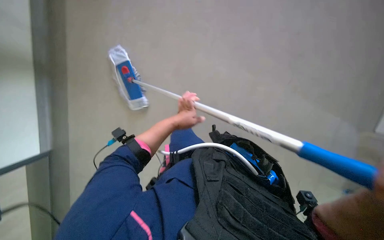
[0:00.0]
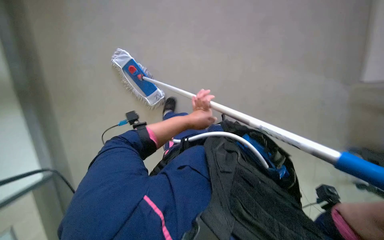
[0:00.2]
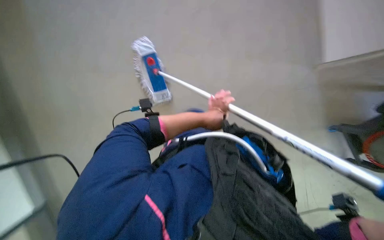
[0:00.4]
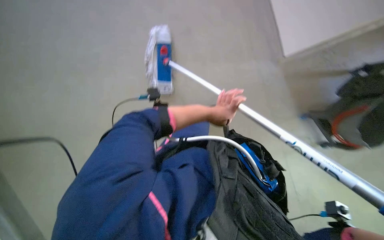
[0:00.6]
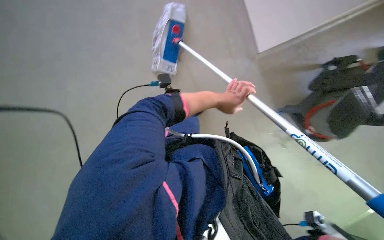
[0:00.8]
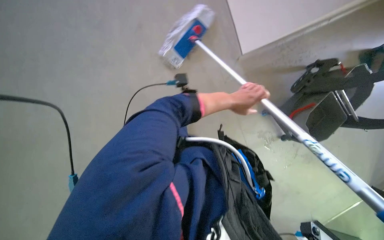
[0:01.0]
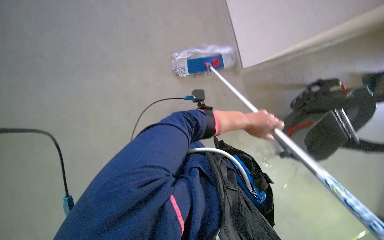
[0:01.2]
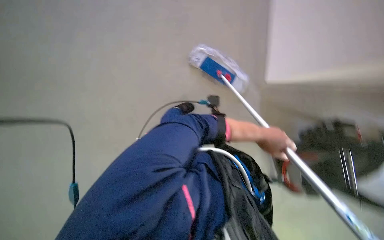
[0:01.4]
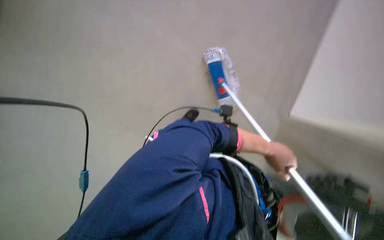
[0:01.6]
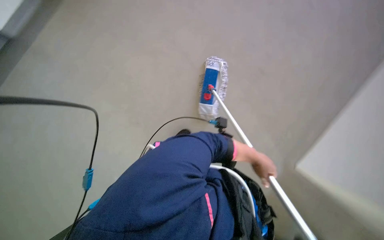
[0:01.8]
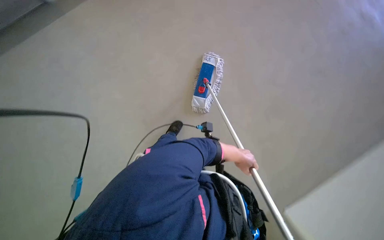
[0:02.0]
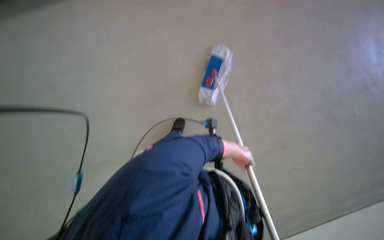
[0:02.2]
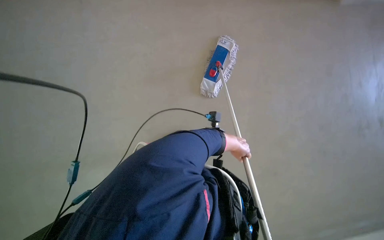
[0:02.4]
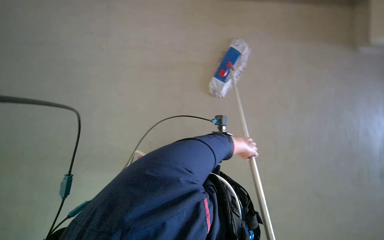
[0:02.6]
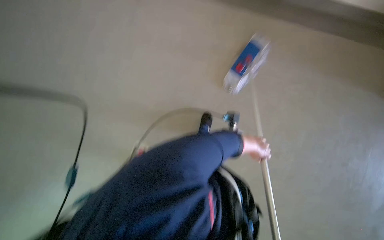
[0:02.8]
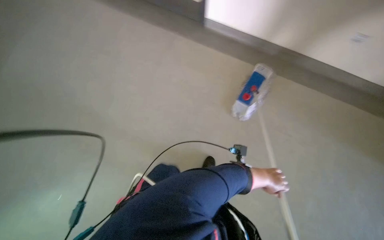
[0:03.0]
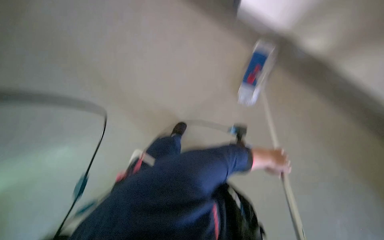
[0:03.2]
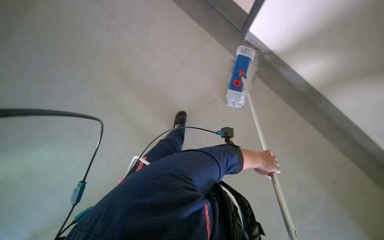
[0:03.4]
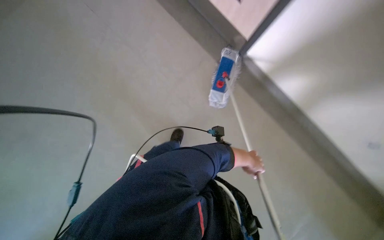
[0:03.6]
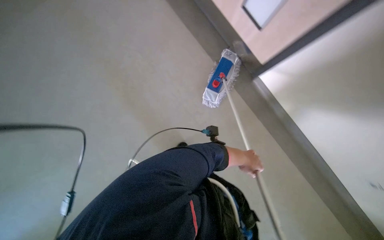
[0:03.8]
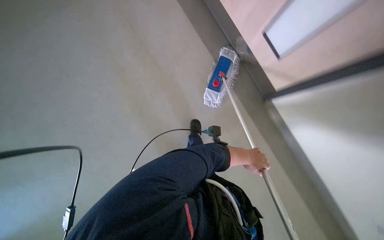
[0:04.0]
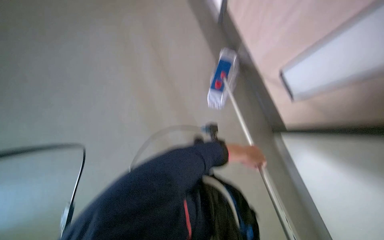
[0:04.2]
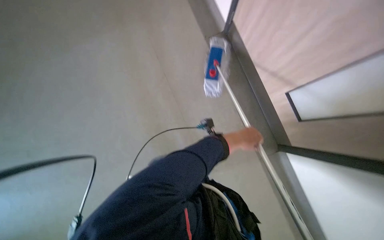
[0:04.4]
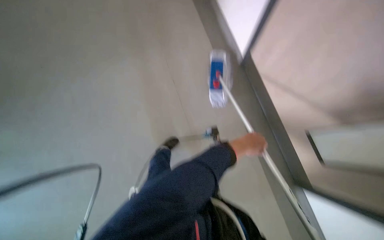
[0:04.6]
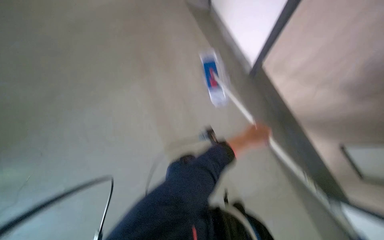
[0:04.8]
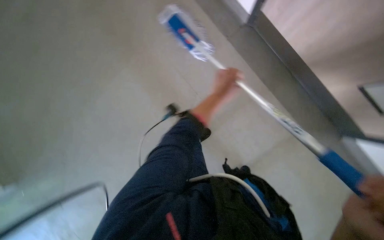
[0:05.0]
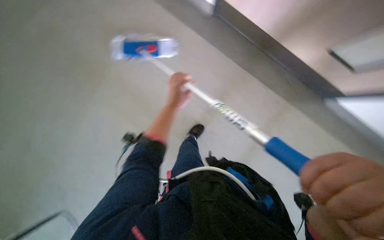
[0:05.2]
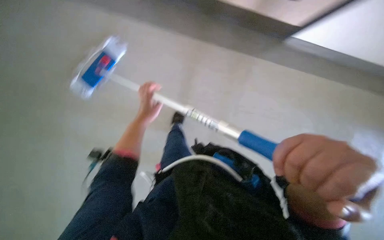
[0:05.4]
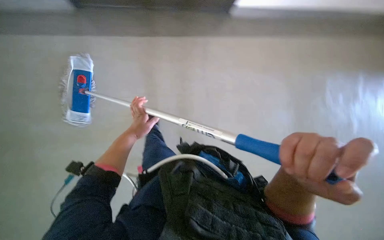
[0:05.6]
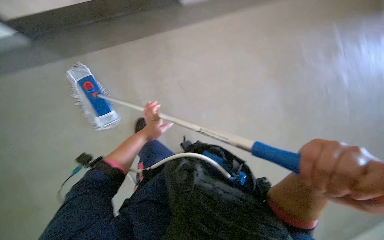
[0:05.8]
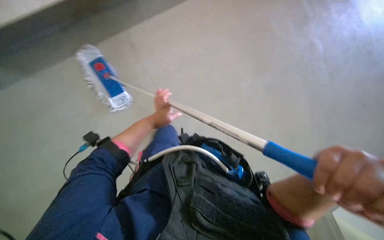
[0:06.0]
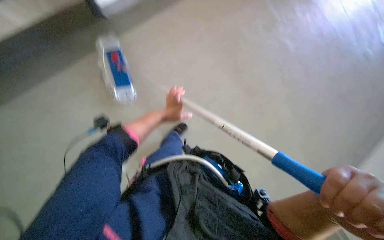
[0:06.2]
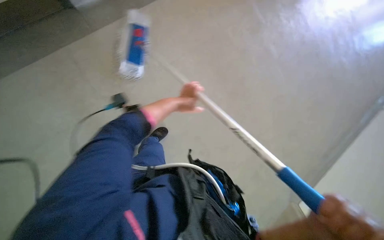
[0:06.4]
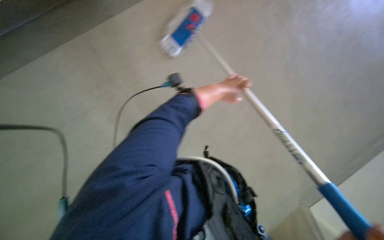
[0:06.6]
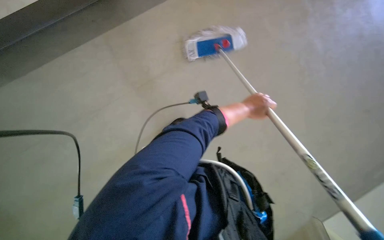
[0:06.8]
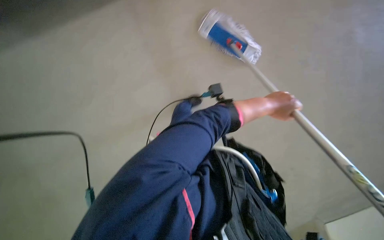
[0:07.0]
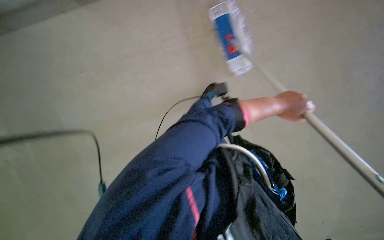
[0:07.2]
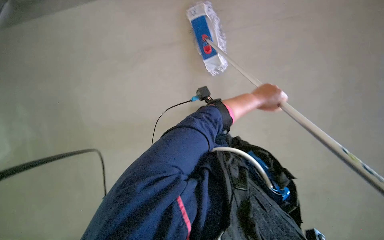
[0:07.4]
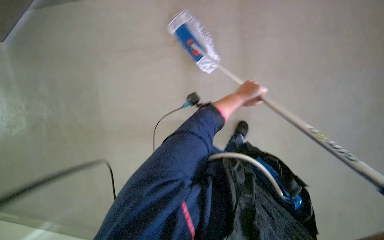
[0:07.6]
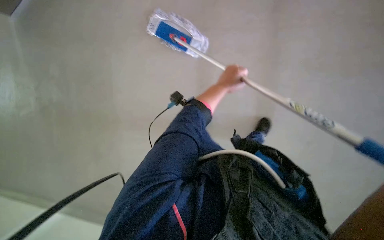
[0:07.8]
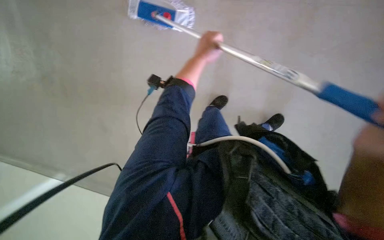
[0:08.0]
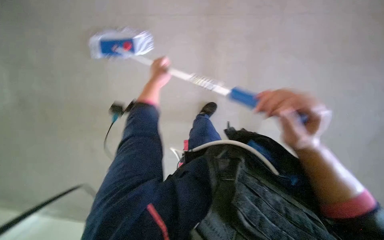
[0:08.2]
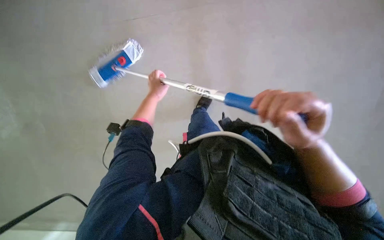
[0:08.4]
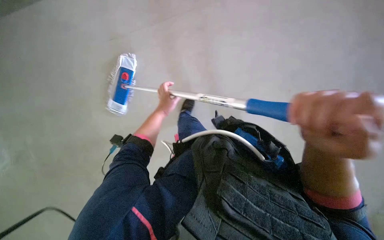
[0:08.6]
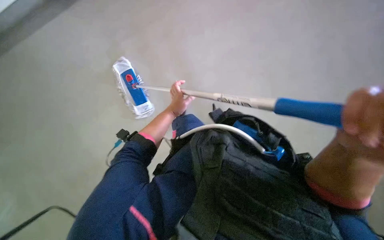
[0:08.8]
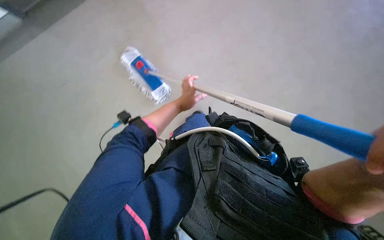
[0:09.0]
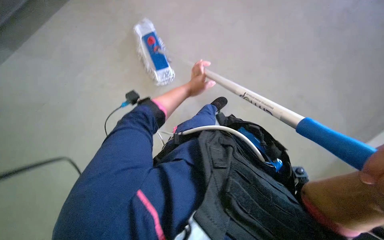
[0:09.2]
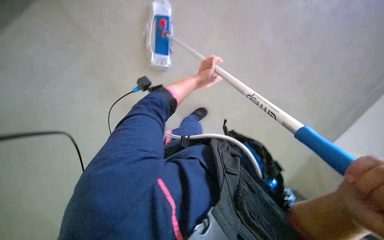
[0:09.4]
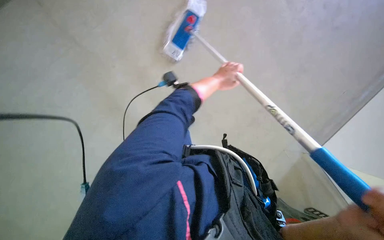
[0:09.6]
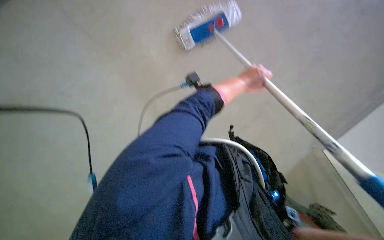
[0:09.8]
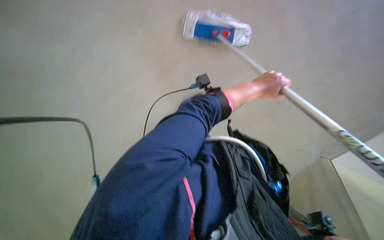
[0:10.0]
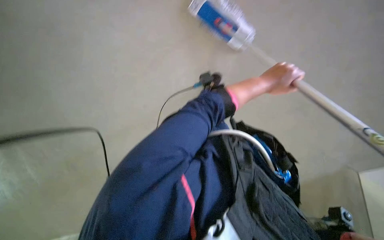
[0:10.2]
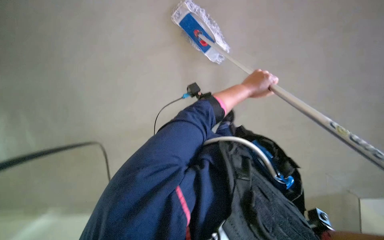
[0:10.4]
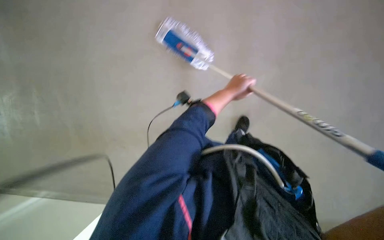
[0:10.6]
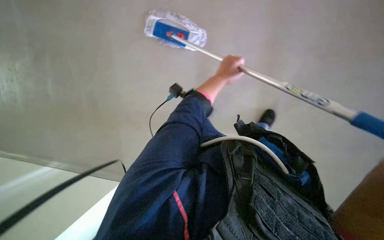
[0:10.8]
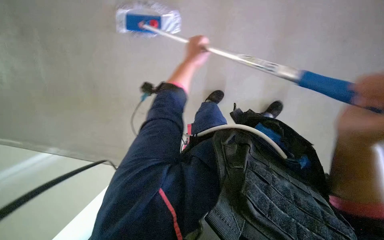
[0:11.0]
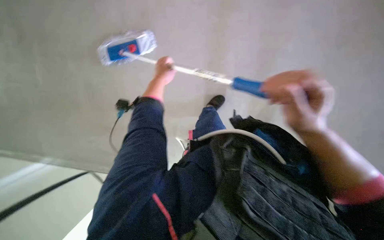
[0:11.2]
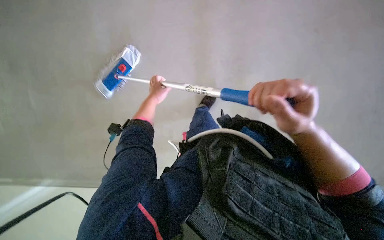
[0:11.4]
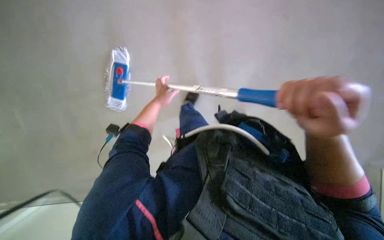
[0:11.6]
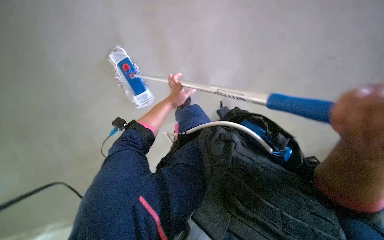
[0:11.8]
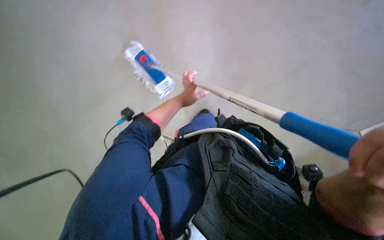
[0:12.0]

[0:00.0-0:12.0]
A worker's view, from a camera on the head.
Job: wiping surfaces.
The whole recording: Mopping floor. The worker is mopping the floor using a long-handled mop. .
0:01.6 to 0:03.0: The view tilts about 20 degrees downward. Everything in view rotates roughly 30 degrees clockwise.
0:03.0 to 0:04.4: The left hand moves up the picture, roughly 15 cm.
0:07.6 to 0:09.0: The wearer looks approximately 10 degrees further downward. Everything in view rotates about 25 degrees counterclockwise. The left hand travels to the left by approximately 10 cm.
0:09.0 to 0:10.4: The wearer looks some 15 degrees further downward. The left hand goes approximately 10 cm to the right.
0:10.4 to 0:12.0: The left hand goes roughly 15 cm farther from the camera and to the left.

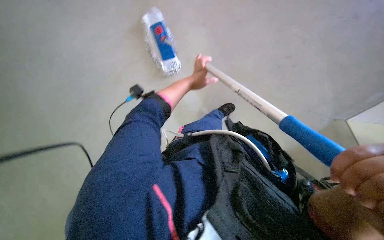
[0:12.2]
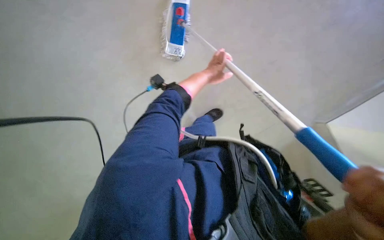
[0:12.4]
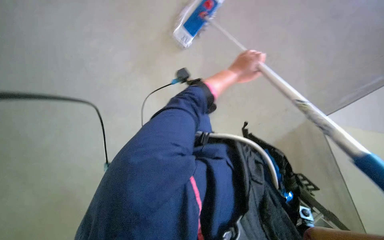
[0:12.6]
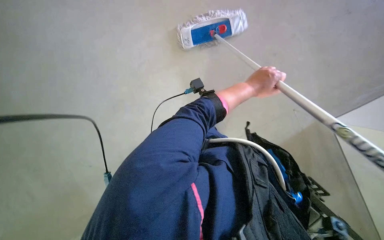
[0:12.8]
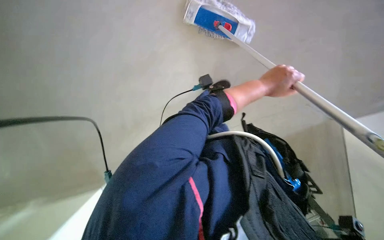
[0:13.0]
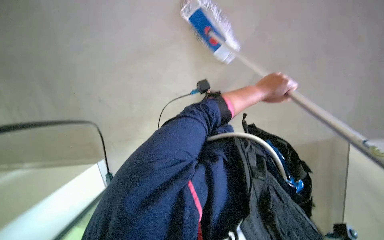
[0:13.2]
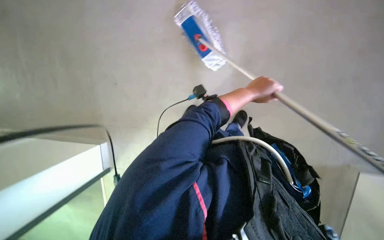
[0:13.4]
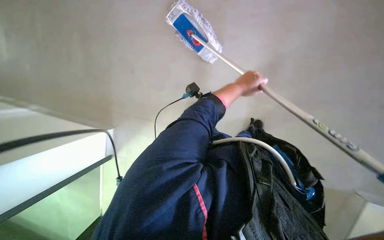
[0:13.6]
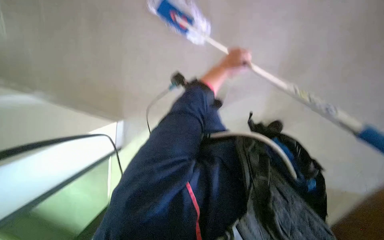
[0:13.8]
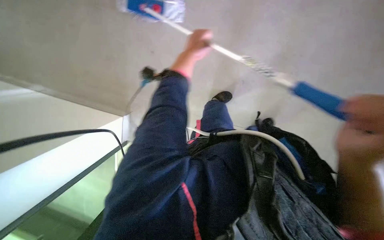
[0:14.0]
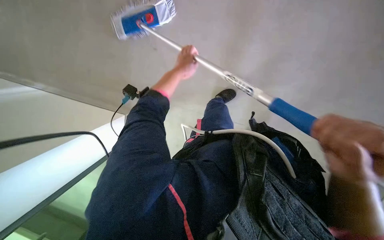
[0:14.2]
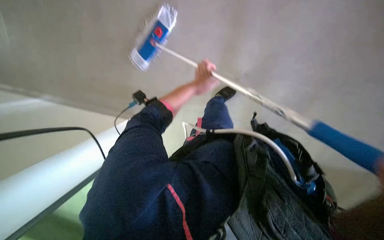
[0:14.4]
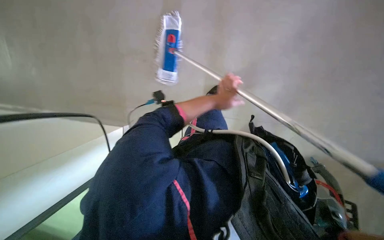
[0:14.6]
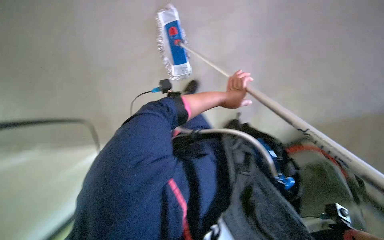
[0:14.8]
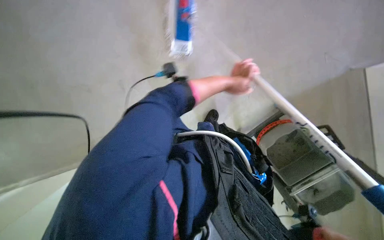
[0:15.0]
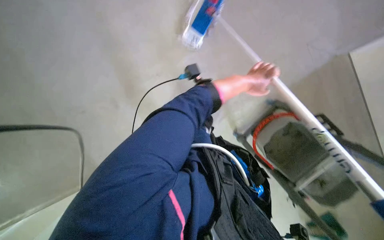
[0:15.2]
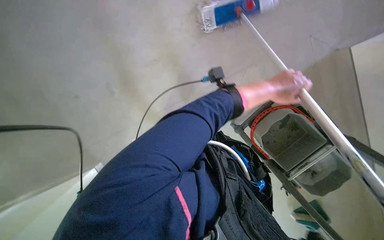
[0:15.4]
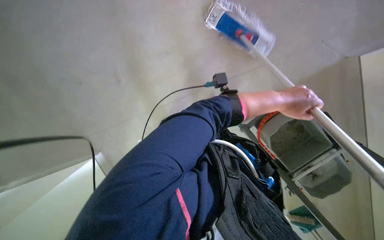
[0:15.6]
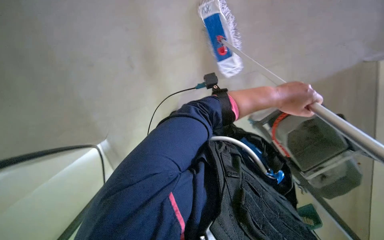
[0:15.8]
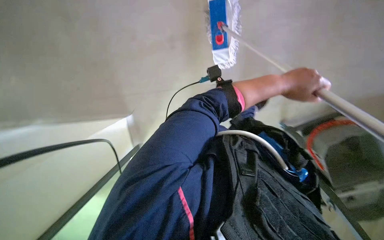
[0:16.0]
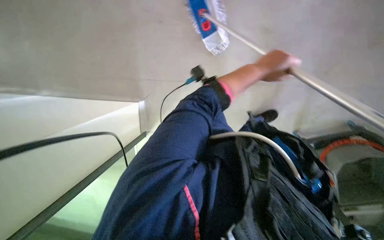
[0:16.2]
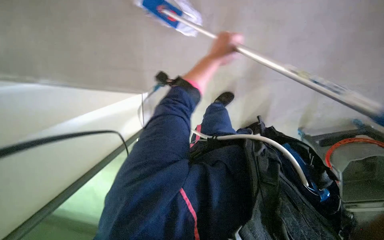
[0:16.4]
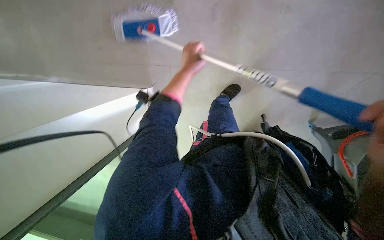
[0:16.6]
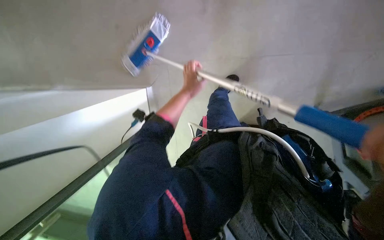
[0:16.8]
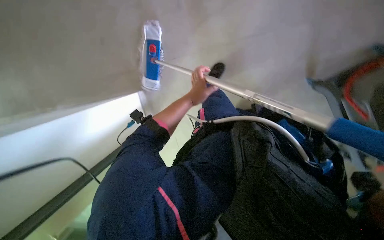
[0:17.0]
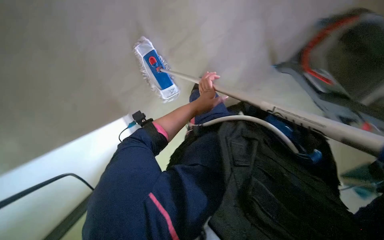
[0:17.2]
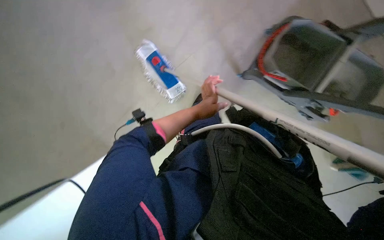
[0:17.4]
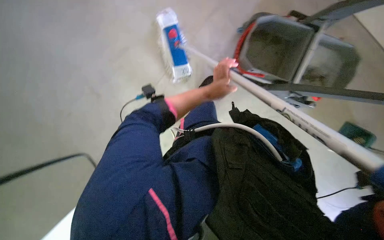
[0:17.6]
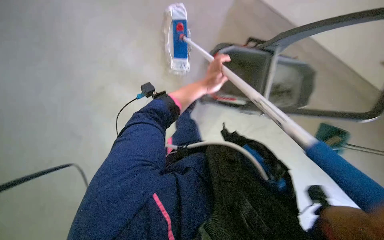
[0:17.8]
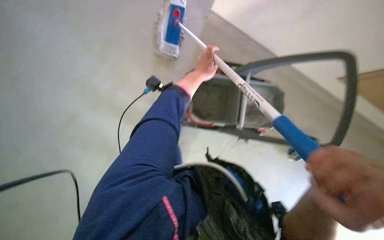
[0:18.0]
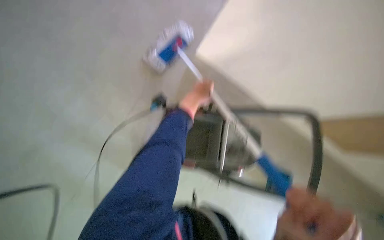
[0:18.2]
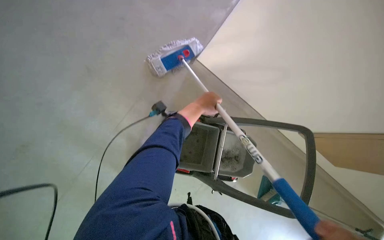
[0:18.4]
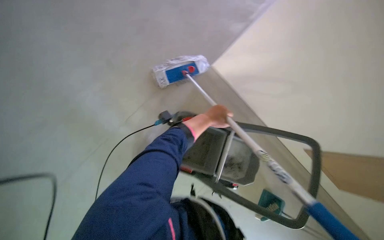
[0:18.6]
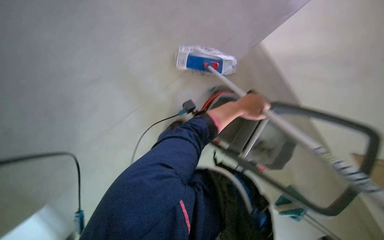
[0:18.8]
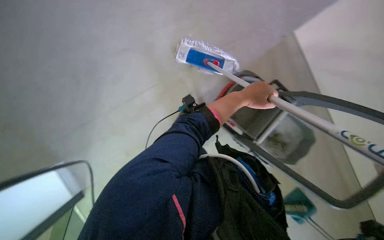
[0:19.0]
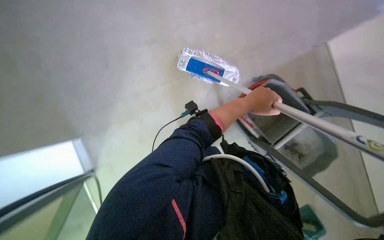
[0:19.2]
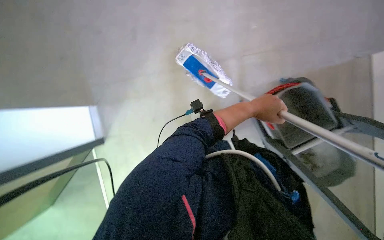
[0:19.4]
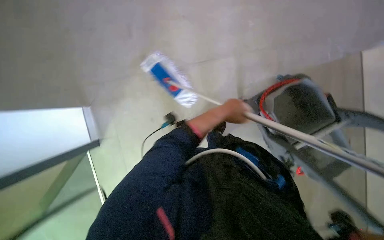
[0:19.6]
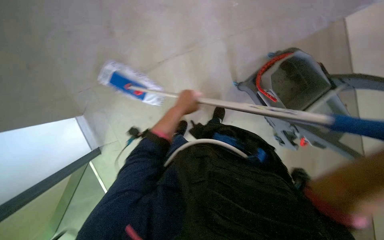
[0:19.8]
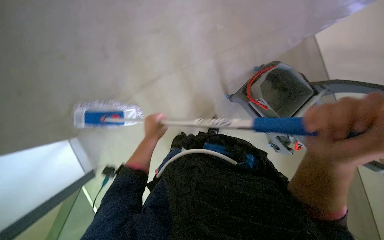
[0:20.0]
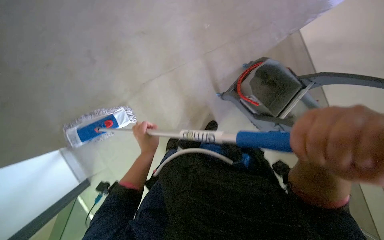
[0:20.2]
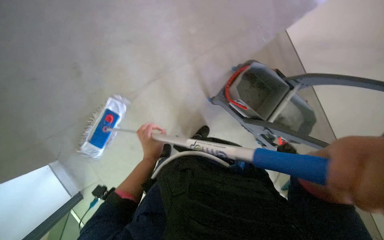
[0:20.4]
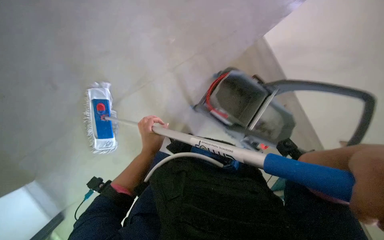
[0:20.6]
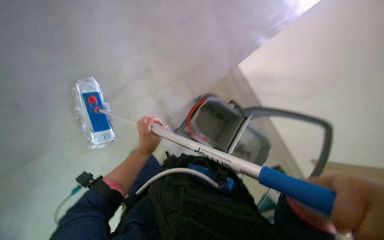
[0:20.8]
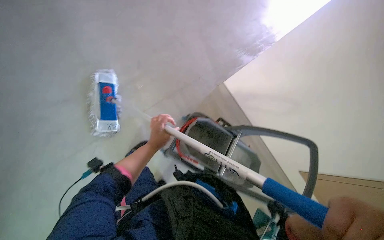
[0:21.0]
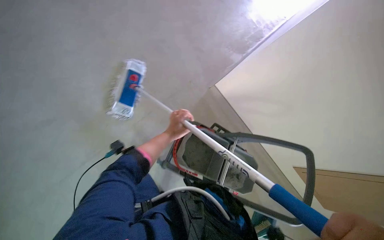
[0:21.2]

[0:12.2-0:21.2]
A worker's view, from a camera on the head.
Job: wiping surfaces.
The whole recording: Mopping floor. The worker is mopping the floor using a long-handled mop. .
0:13.8 to 0:15.2: The left hand reaches about 10 cm to the left, then returns.
0:15.2 to 0:16.6: The left hand travels to the left by approximately 15 cm.
0:18.2 to 0:19.8: The left hand reaches some 15 cm to the right, then returns.
